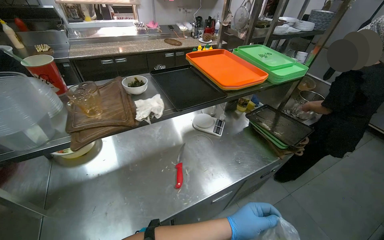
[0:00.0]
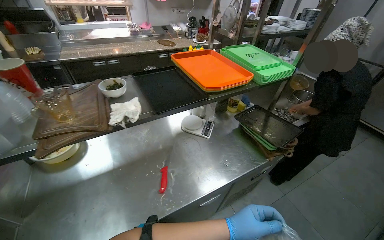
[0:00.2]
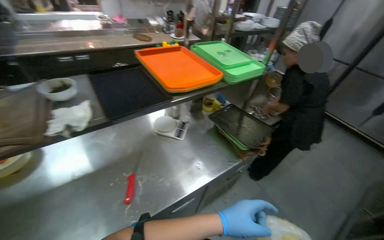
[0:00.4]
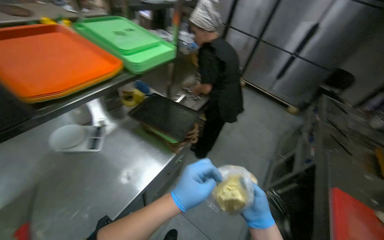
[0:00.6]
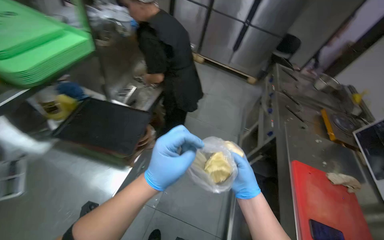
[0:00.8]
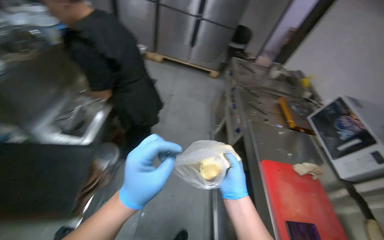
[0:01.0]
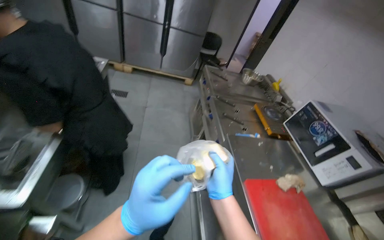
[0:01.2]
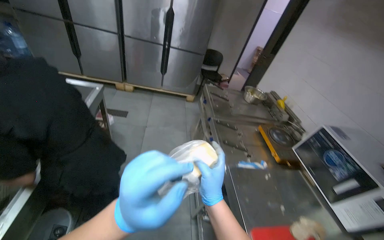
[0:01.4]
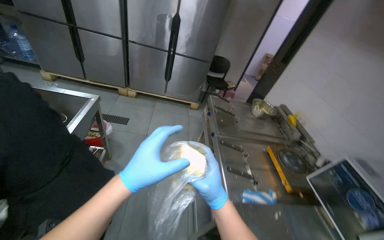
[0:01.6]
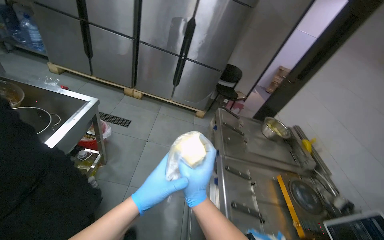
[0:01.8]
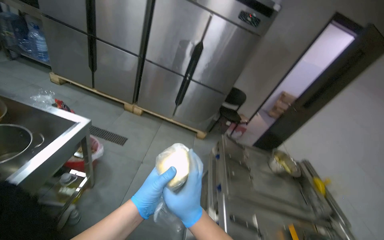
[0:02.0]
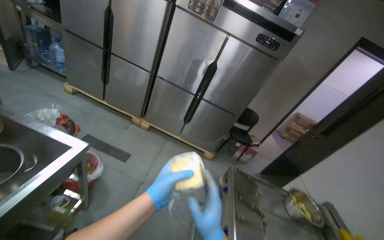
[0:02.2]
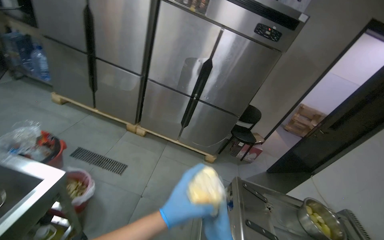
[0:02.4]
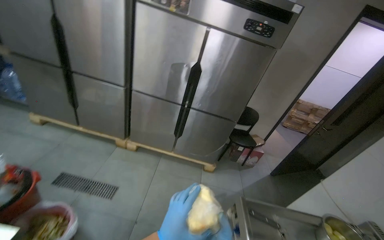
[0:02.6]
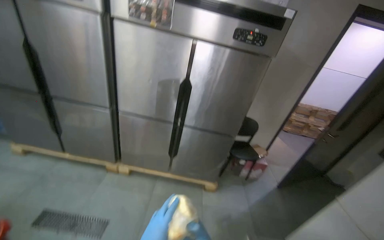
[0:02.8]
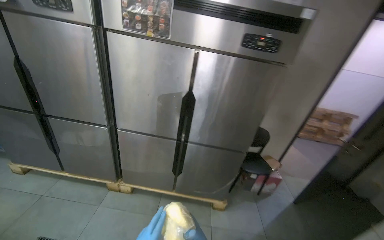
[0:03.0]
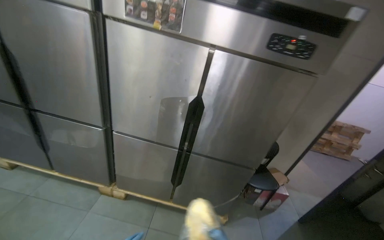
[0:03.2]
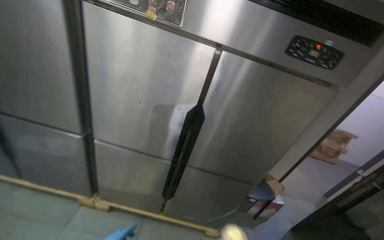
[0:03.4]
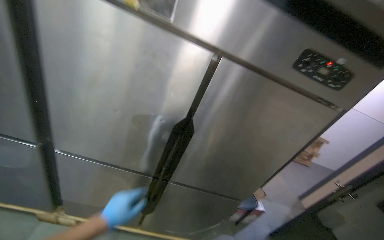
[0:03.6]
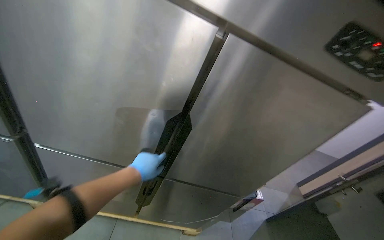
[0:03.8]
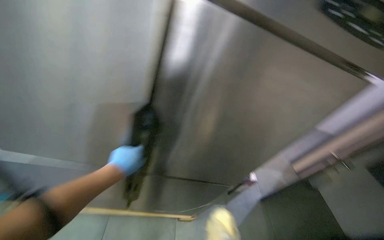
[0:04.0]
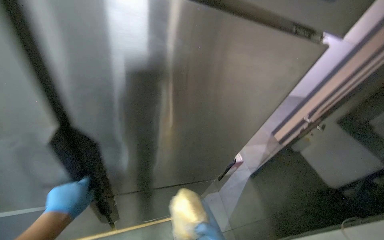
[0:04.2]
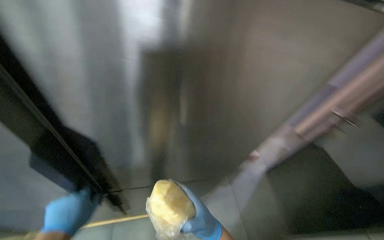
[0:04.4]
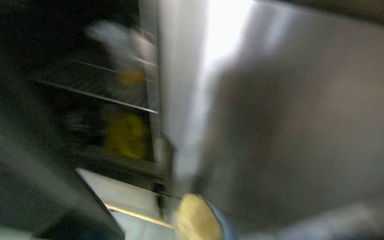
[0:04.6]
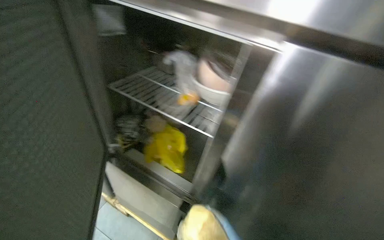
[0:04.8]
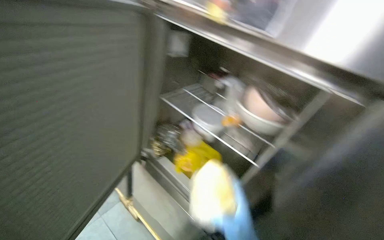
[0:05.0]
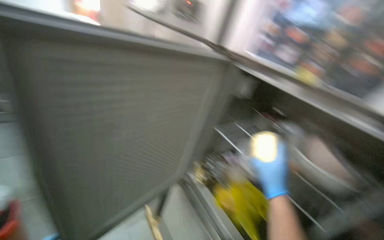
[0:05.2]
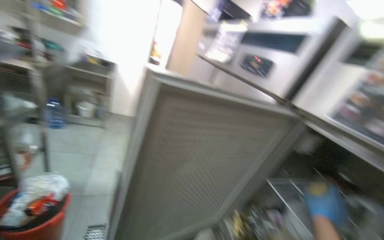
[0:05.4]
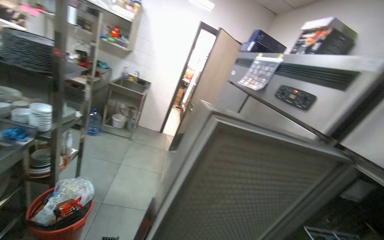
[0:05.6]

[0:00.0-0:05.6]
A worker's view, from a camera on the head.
Job: organizing items.
The whole recording: Bagging and storing cheese. The worker places a block of cheese into a plastic bag and stores it in the refrigerator.
0:00.0 to 0:01.4: The camera is carried approximately 1 m. The wearer looks about 65 degrees further to the right.
0:01.4 to 0:02.8: The camera travels approximately 1 m. The view tilts approximately 15 degrees upward.
0:02.8 to 0:04.2: The camera is carried approximately 1 m. The wearer looks about 20 degrees further downward.
0:04.2 to 0:05.6: The wearer looks some 60 degrees further to the left. The view tips upward by approximately 35 degrees.

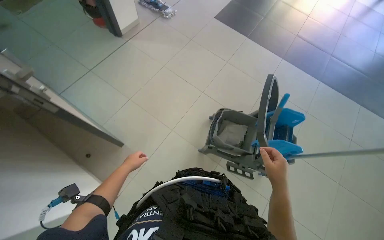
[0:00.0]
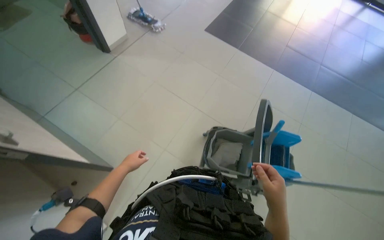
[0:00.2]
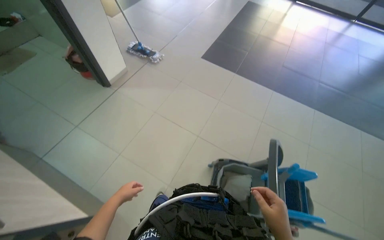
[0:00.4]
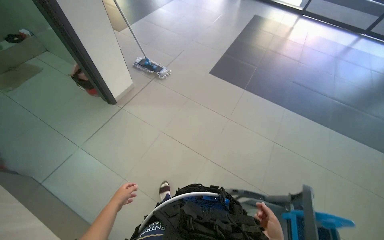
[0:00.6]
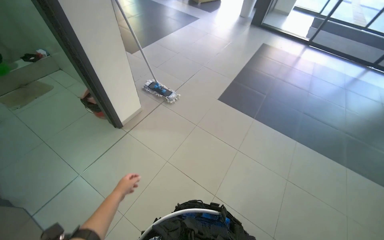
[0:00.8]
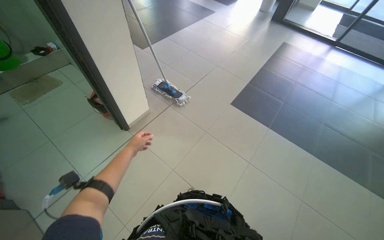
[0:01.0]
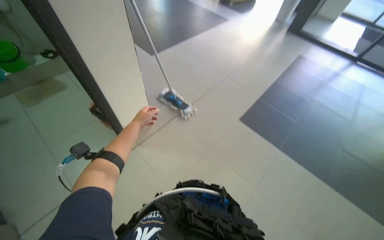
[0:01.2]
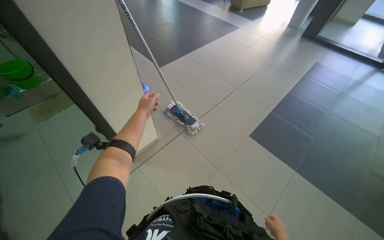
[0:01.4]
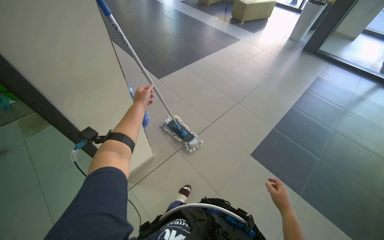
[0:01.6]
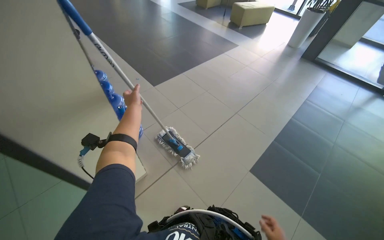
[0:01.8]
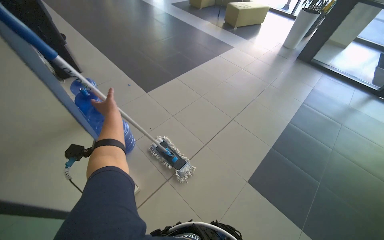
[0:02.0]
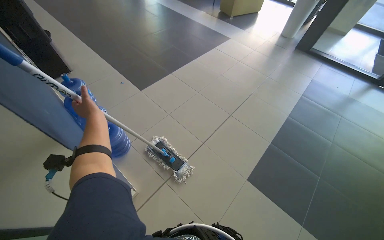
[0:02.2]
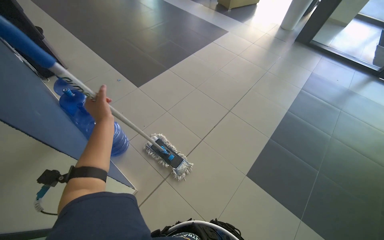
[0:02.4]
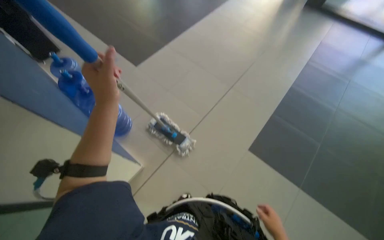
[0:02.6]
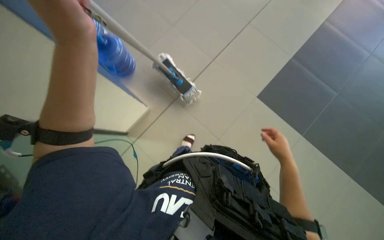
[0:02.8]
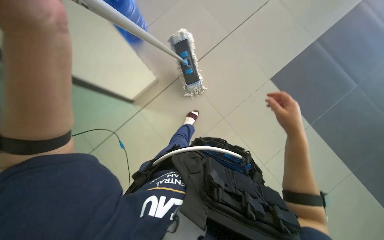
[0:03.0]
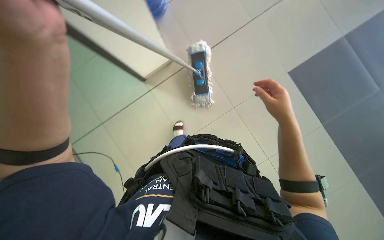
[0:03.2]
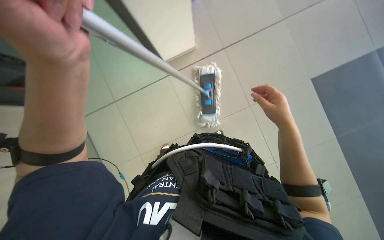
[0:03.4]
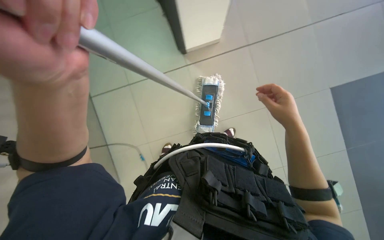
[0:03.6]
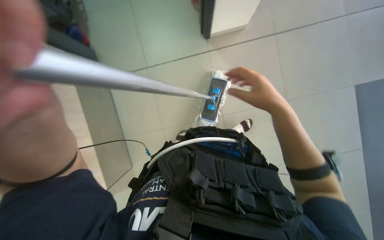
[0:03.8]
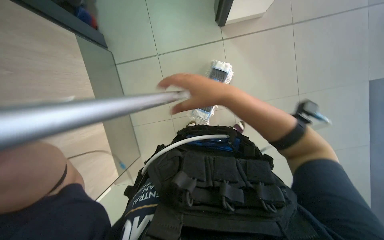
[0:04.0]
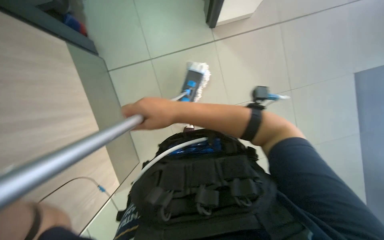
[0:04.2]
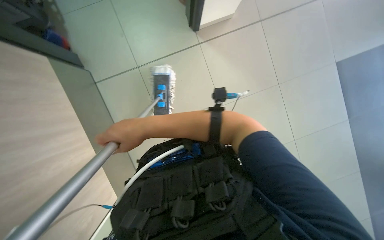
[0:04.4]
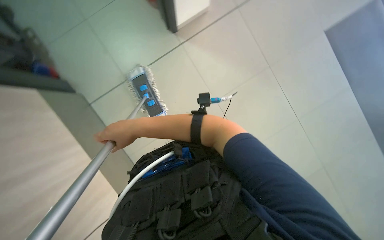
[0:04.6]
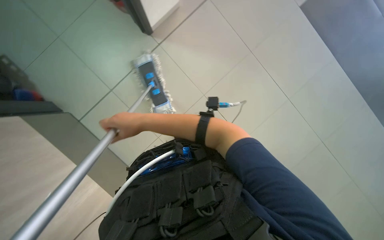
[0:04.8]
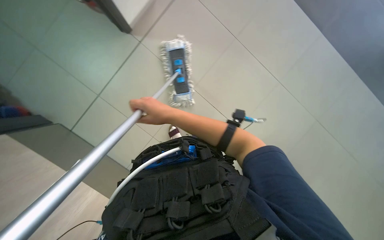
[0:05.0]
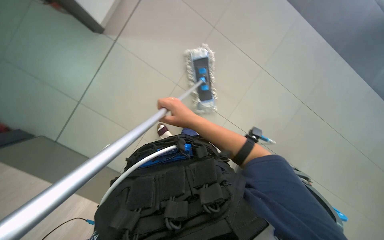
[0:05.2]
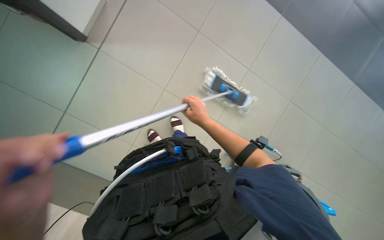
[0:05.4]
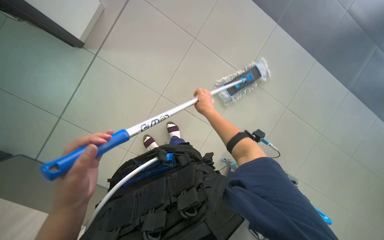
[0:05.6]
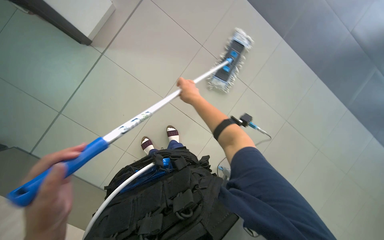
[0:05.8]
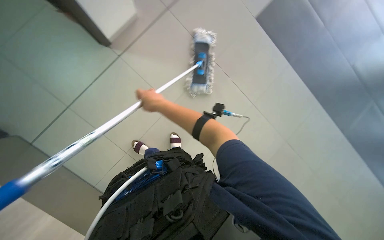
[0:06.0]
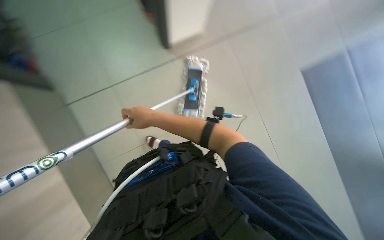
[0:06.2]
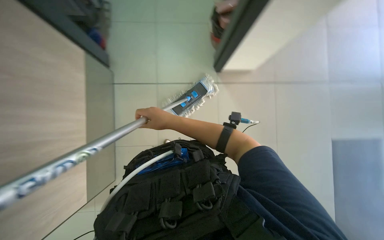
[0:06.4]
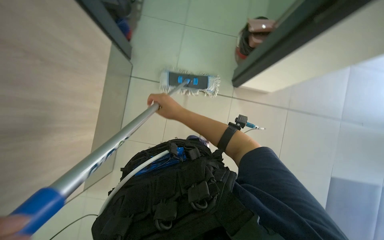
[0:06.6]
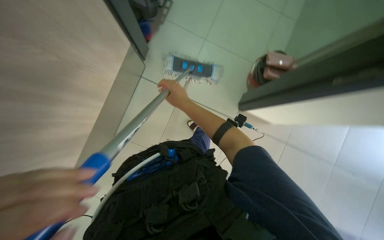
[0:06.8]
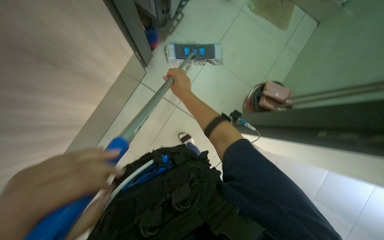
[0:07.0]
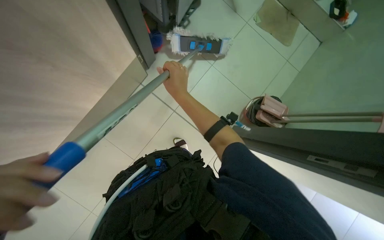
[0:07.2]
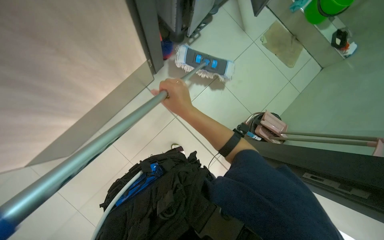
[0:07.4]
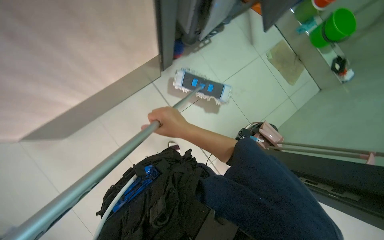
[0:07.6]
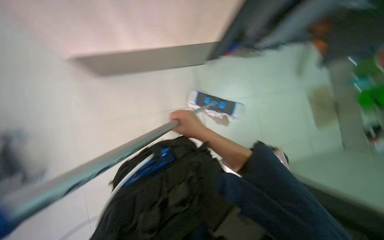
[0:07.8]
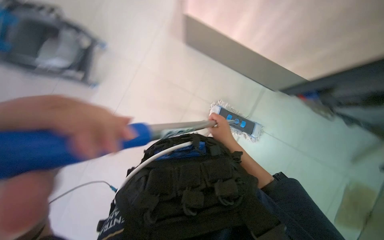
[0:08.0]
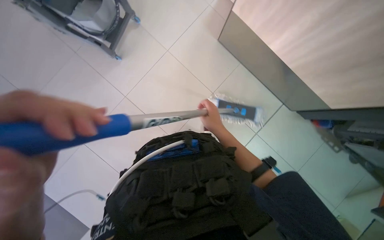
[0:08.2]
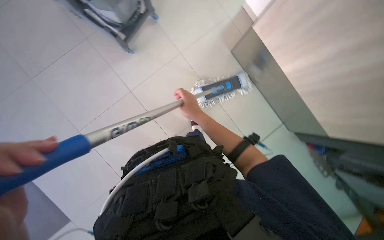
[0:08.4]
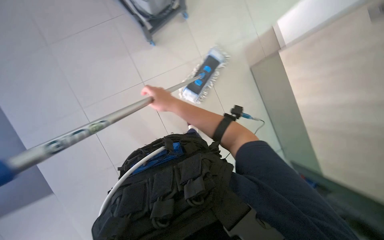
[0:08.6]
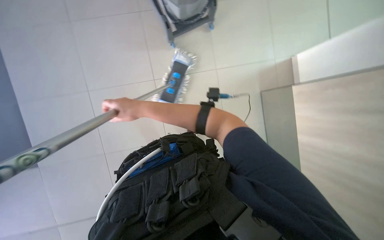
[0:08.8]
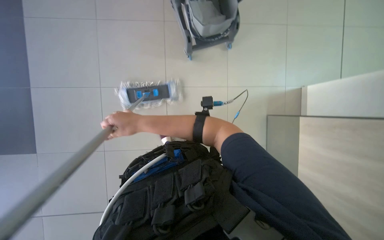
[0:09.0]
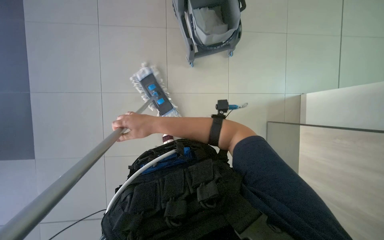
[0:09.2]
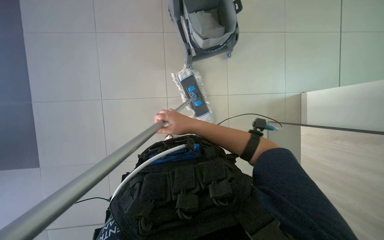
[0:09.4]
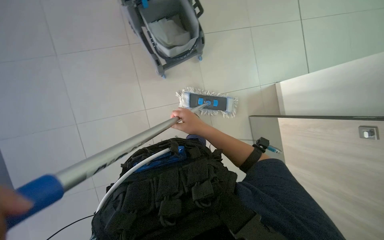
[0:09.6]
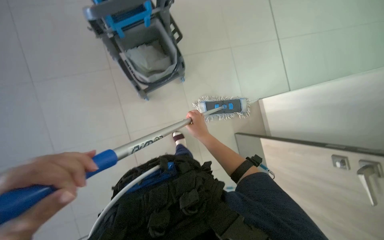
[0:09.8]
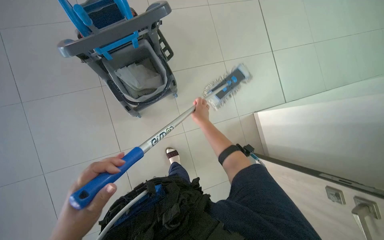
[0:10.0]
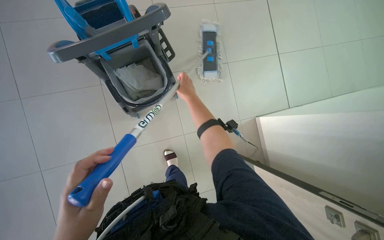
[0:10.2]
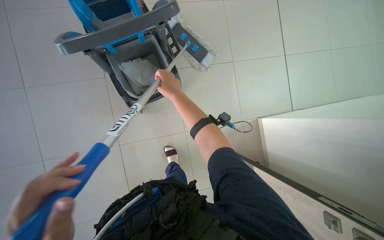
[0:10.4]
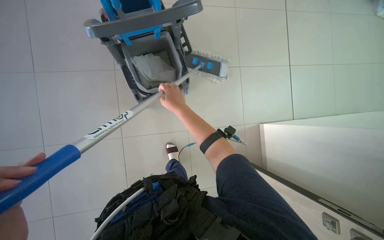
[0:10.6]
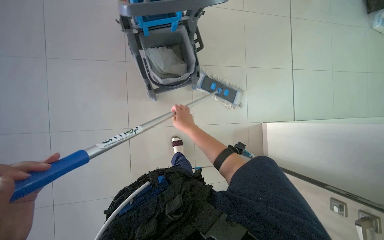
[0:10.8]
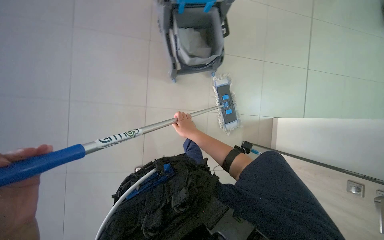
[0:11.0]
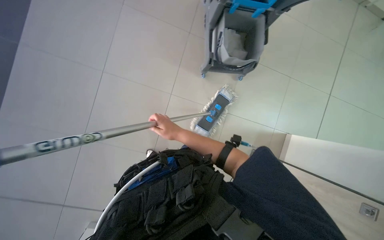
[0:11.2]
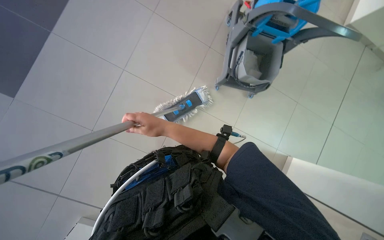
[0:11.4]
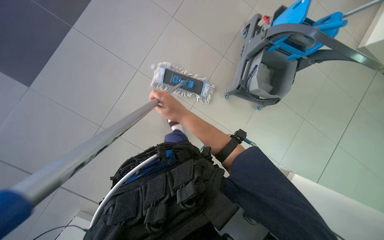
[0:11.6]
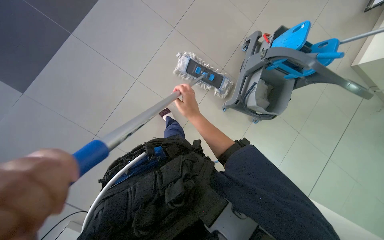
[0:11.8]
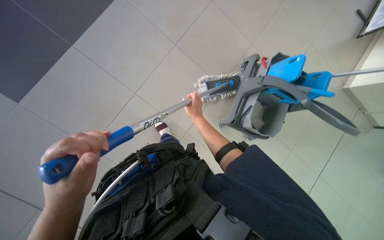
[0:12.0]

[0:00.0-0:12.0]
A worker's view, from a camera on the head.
Job: mopping floor.
The whole recording: Mopping floor. The worker mops the floor with a long-handled mop.
0:00.0 to 0:01.6: The wearer moves roughly 1.5 m. The view tilts approximately 20 degrees upward.
0:01.6 to 0:03.0: The head travels about 50 cm. The view tips downward by approximately 40 degrees.
0:06.0 to 0:07.6: The view tips upward by some 35 degrees. Everything in view rotates approximately 25 degrees clockwise.
0:09.0 to 0:10.4: The right hand travels up the picture and to the right by approximately 60 cm.
0:10.4 to 0:12.0: The scene rotates clockwise by roughly 45 degrees.

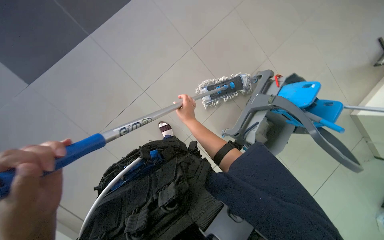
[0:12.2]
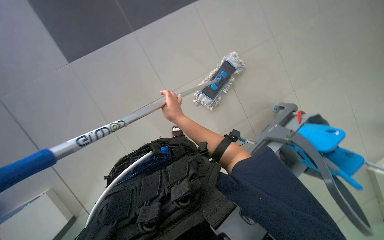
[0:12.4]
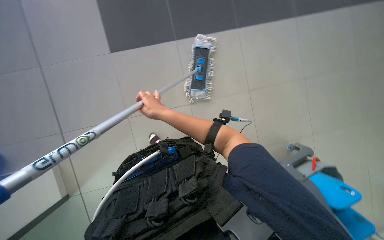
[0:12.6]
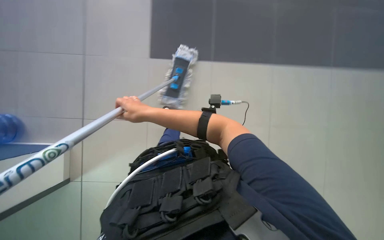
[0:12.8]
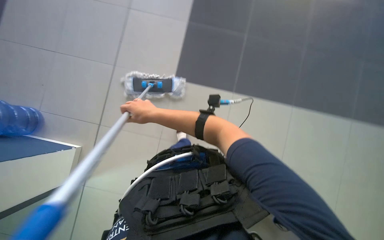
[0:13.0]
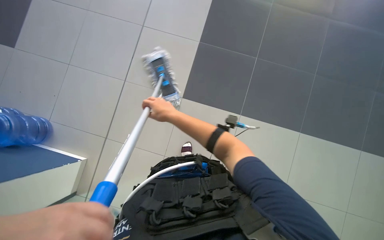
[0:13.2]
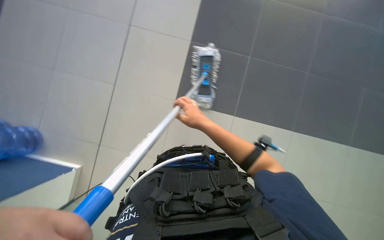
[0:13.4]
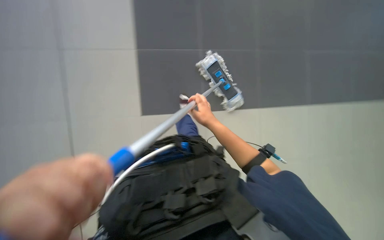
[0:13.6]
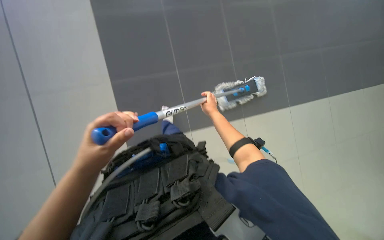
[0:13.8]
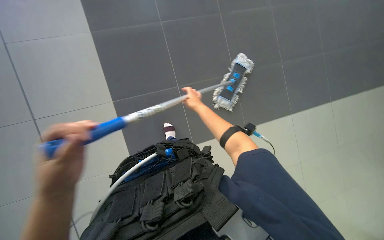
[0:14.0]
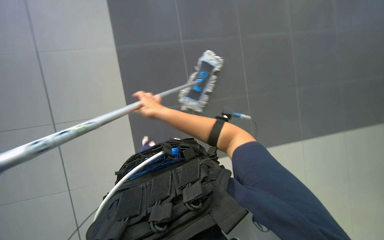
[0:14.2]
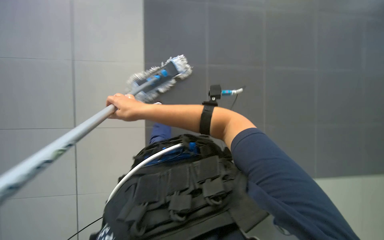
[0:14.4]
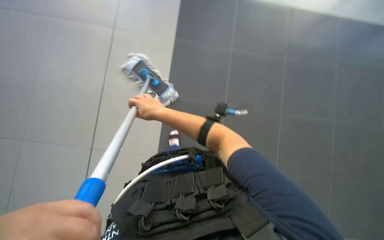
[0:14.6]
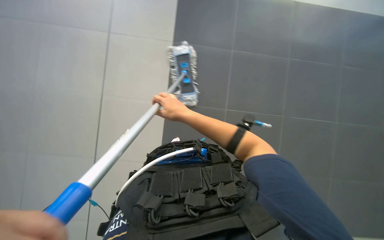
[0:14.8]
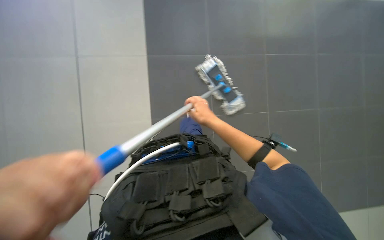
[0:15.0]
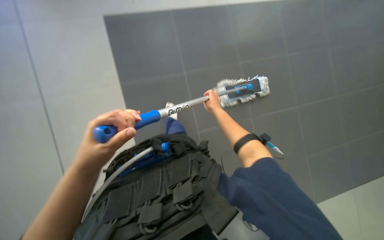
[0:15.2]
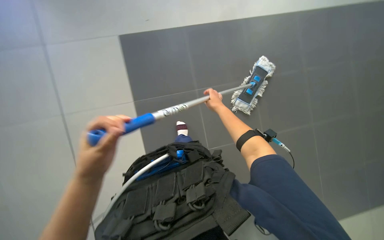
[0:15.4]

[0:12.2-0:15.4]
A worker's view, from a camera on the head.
Job: mopping floor.
The whole recording: Mopping floor. The worker mops the floor with a long-handled mop.
0:13.8 to 0:15.4: The right hand goes to the left and returns, roughly 20 cm each way.
